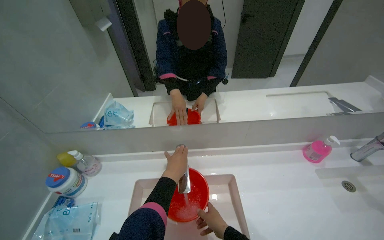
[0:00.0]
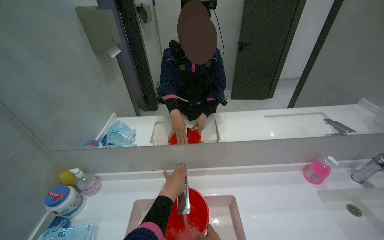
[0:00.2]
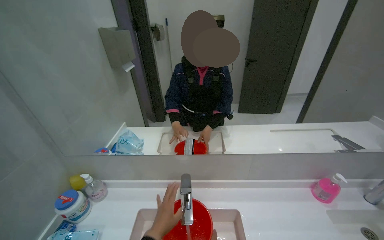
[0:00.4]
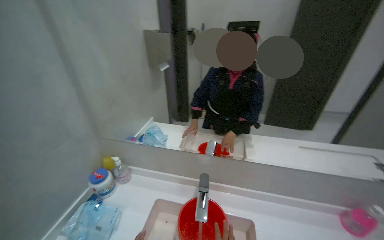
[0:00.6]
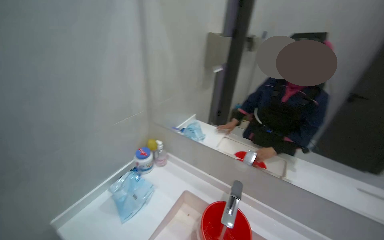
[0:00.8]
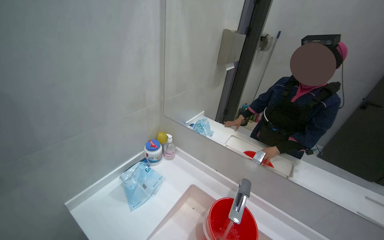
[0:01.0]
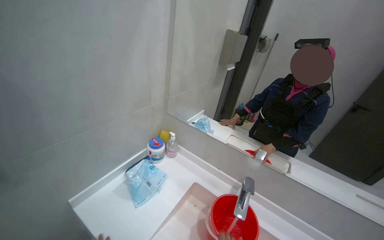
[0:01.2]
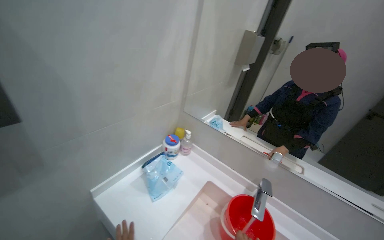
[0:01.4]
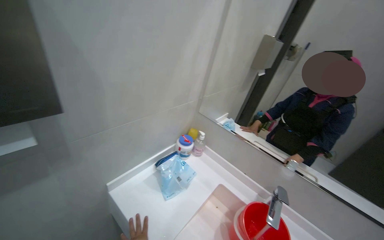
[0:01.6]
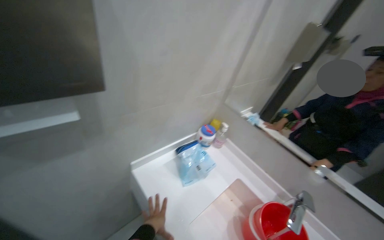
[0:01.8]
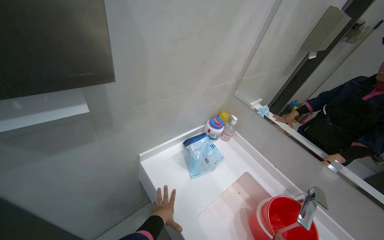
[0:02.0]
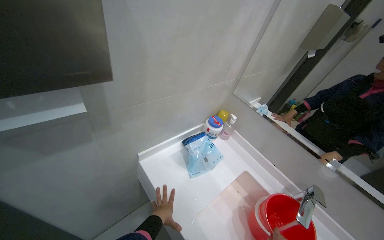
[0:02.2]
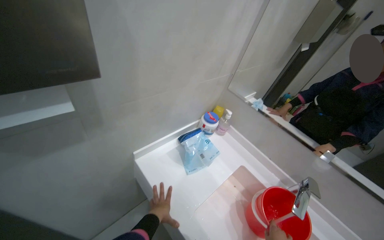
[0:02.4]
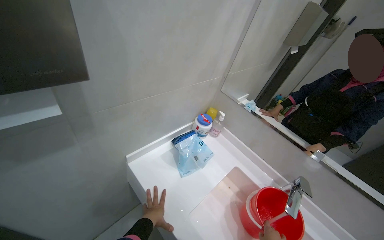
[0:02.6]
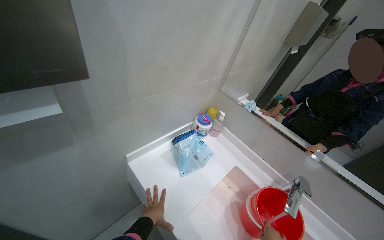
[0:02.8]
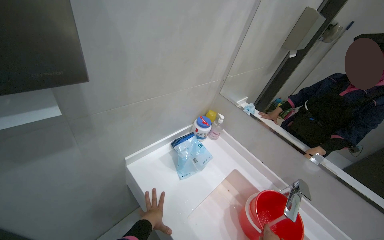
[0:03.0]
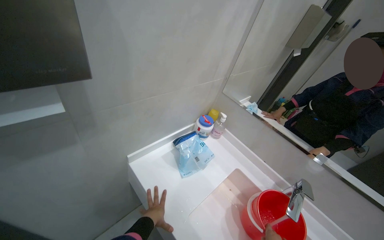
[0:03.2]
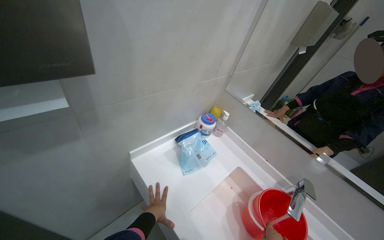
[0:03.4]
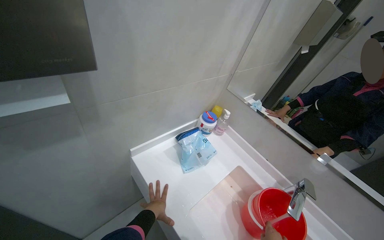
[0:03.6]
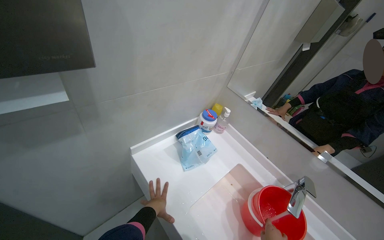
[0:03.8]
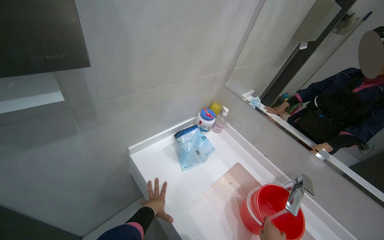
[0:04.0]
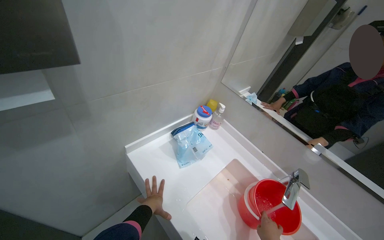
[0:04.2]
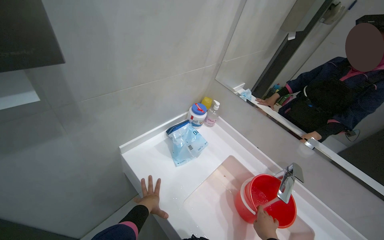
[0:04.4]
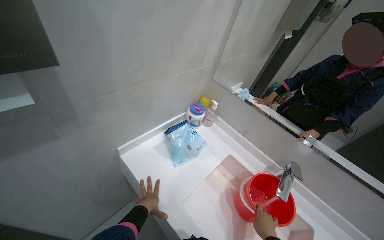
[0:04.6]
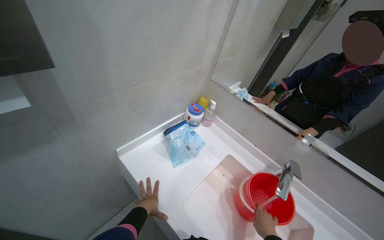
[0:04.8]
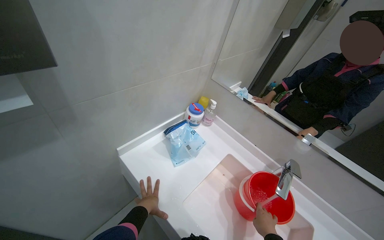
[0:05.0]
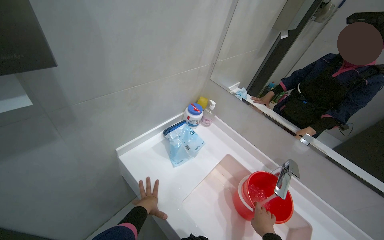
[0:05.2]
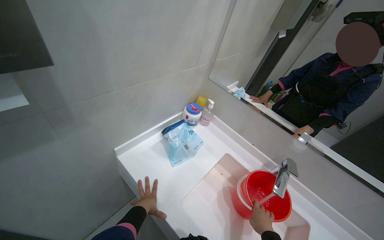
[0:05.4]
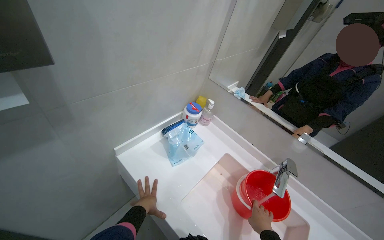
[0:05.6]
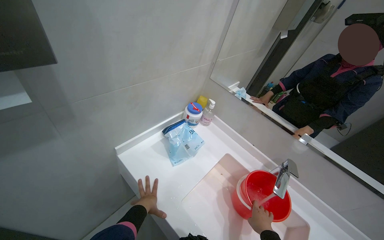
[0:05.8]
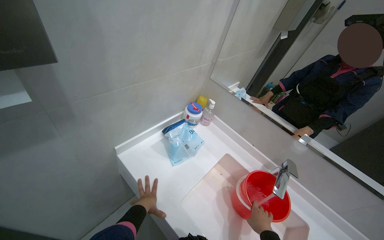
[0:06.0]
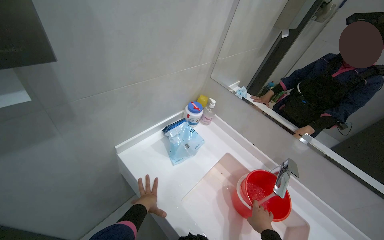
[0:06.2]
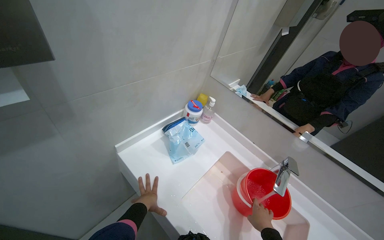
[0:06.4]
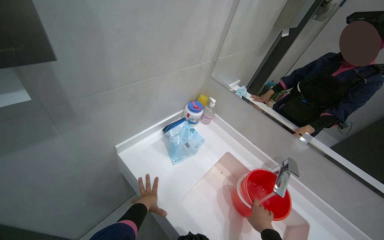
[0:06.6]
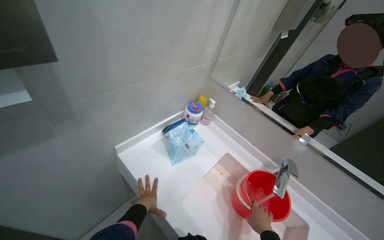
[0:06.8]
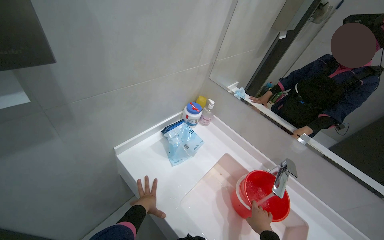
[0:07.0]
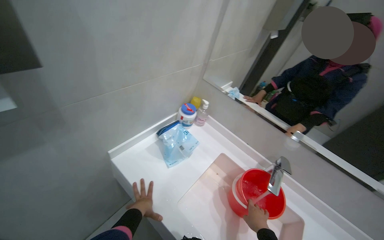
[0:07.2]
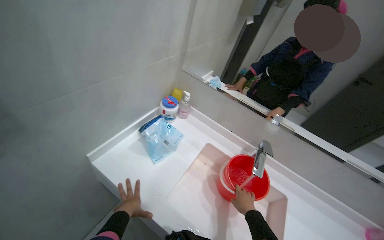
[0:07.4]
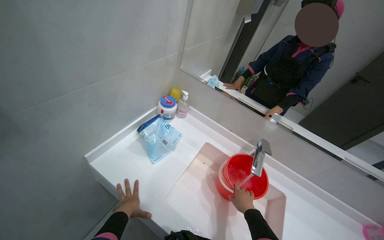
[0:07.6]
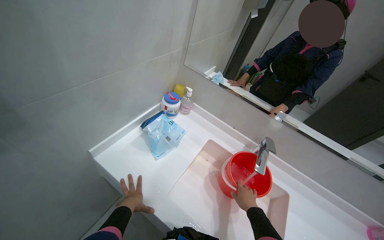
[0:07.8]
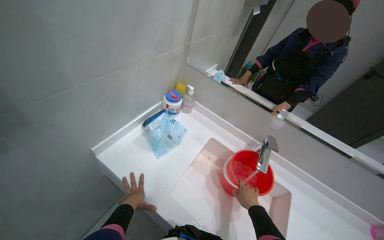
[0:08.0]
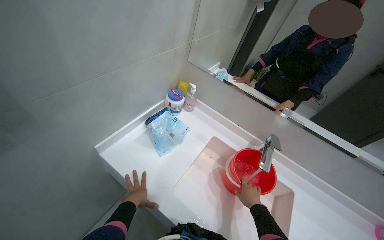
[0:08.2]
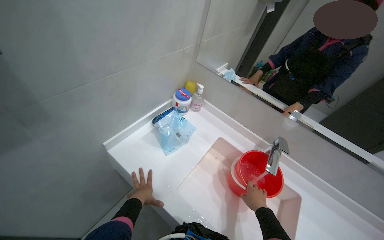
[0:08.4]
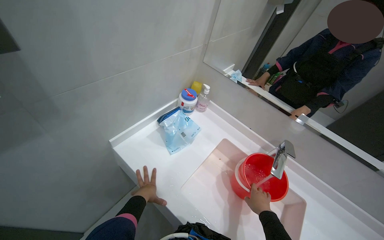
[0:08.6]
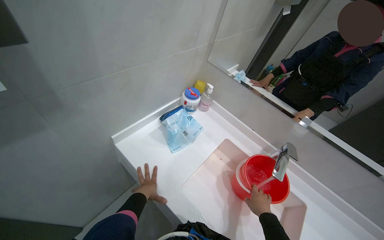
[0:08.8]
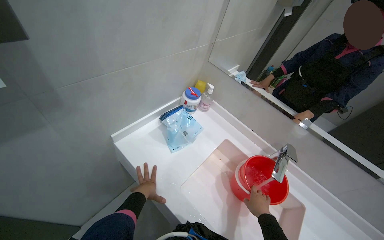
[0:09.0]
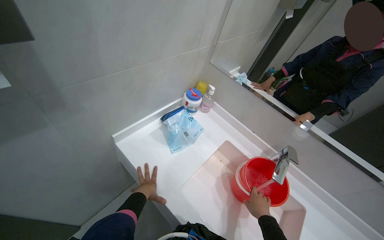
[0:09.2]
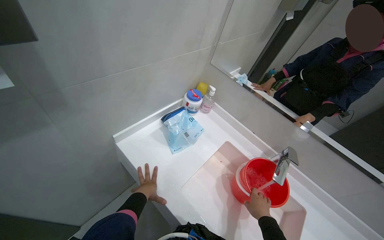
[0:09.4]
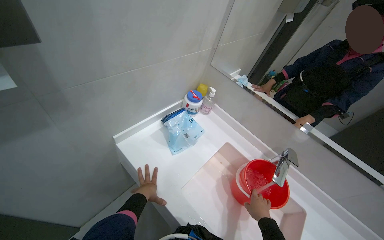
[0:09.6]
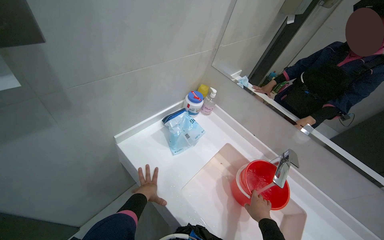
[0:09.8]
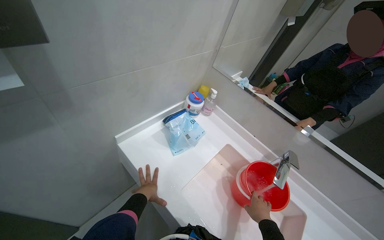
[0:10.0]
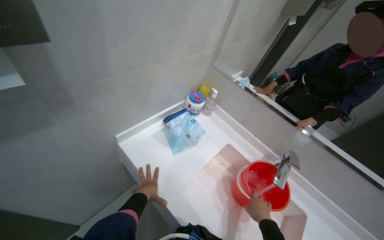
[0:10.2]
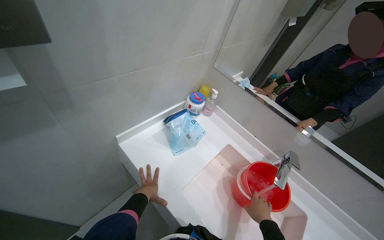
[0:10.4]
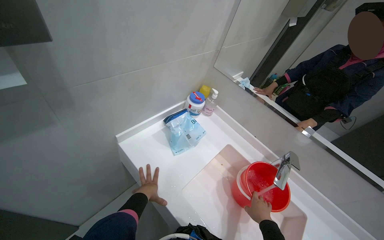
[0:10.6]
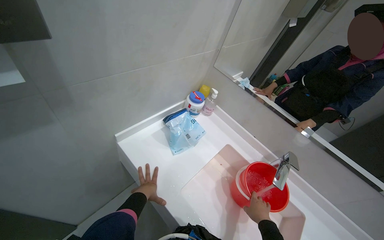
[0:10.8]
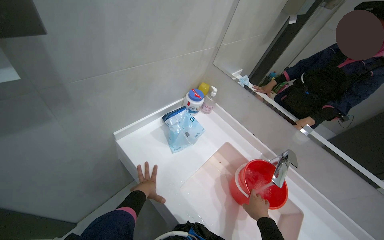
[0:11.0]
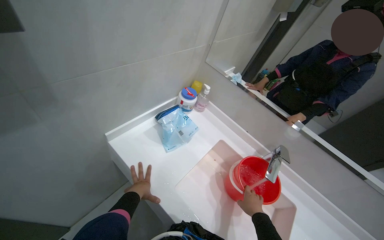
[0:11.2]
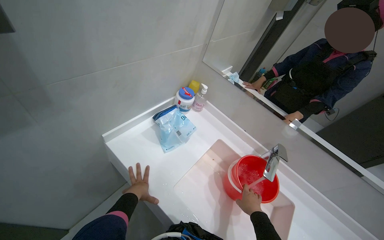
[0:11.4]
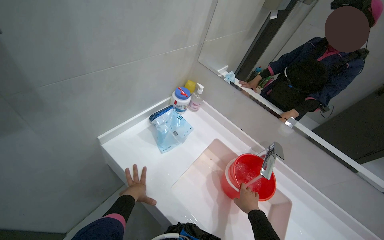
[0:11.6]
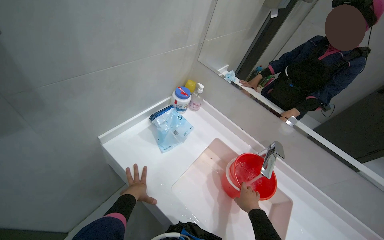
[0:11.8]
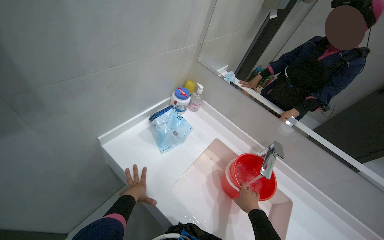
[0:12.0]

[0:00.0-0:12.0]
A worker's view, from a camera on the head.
Job: preparing cleaning supplies.
The whole recording: Filling bucket with water. The worker fills a red bucket with water from the sink faucet.
0:00.0 to 0:01.6: The head rotates about 40 degrees to the left. The wearer looks about 20 degrees further upward.
0:04.4 to 0:07.6: The hands work in one place, with small movements.
0:07.6 to 0:10.4: The hands stay in one place.
0:10.4 to 0:12.0: The hands are busy where they are.

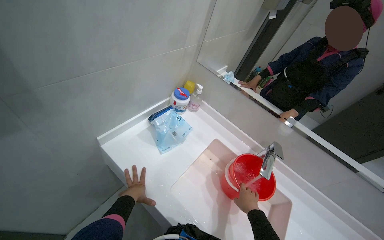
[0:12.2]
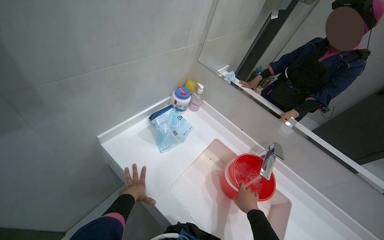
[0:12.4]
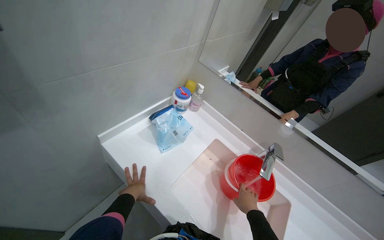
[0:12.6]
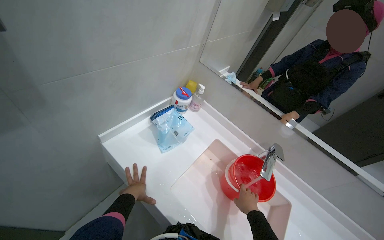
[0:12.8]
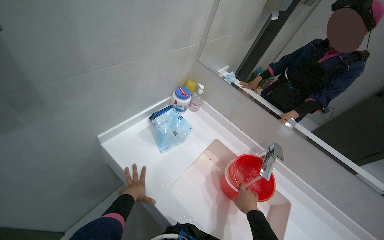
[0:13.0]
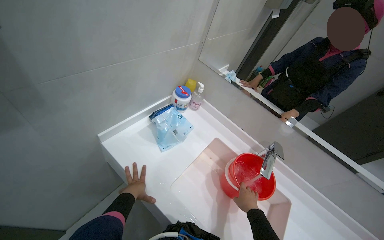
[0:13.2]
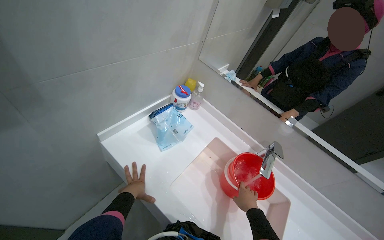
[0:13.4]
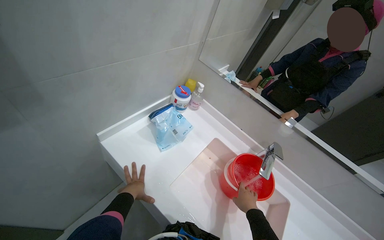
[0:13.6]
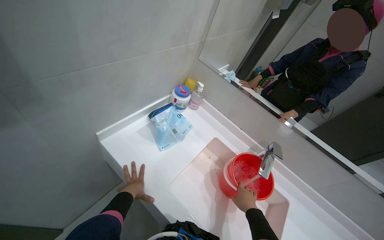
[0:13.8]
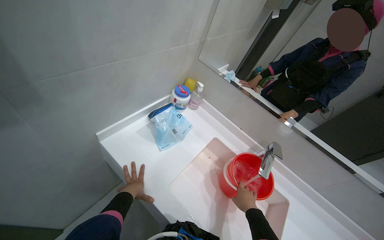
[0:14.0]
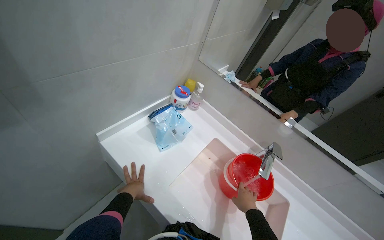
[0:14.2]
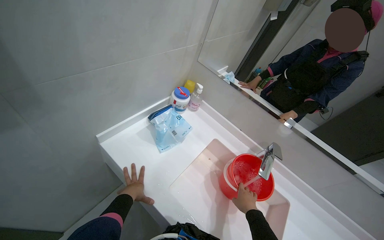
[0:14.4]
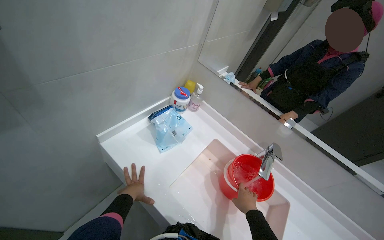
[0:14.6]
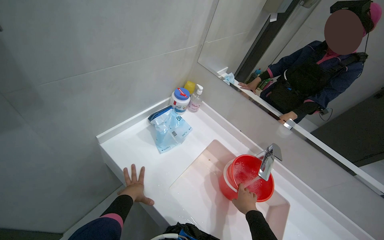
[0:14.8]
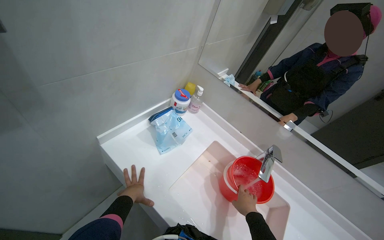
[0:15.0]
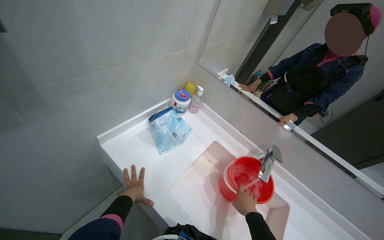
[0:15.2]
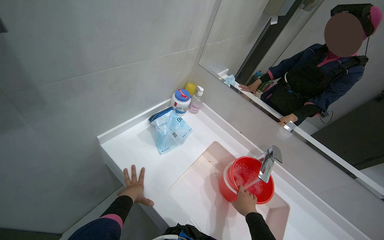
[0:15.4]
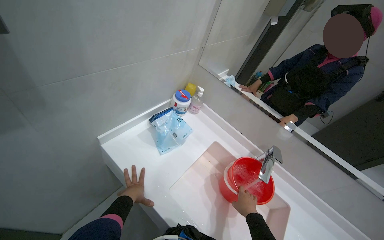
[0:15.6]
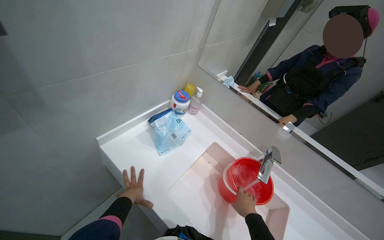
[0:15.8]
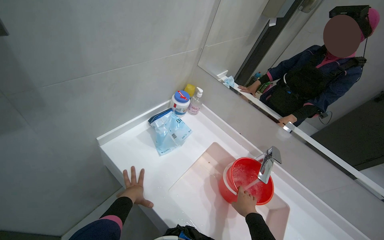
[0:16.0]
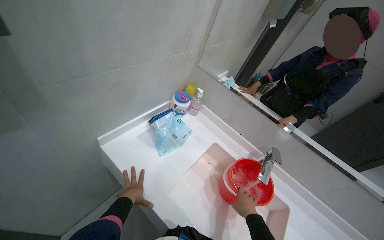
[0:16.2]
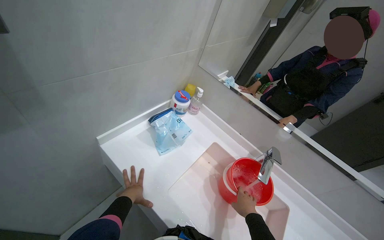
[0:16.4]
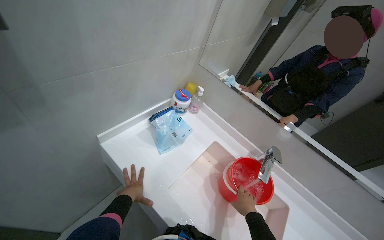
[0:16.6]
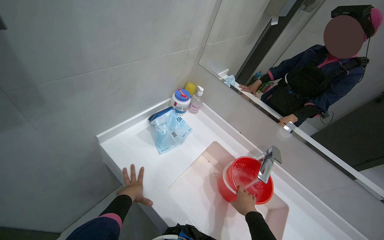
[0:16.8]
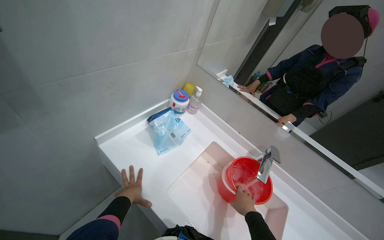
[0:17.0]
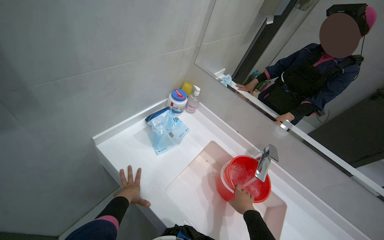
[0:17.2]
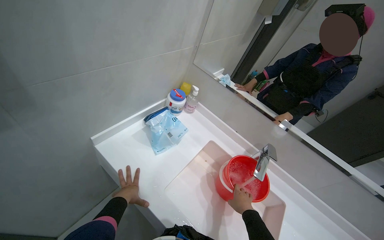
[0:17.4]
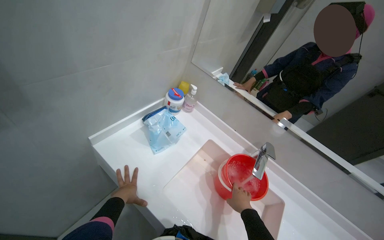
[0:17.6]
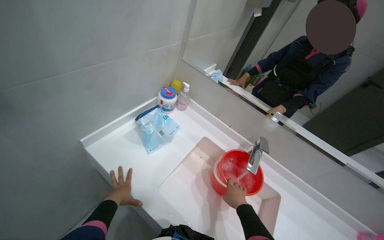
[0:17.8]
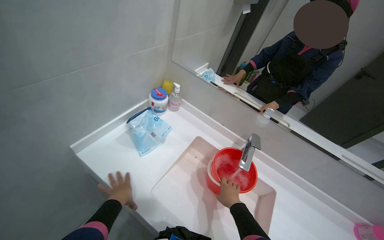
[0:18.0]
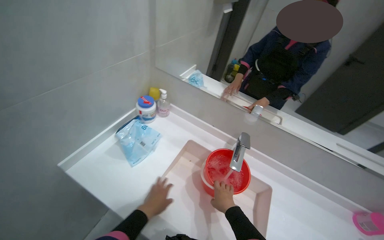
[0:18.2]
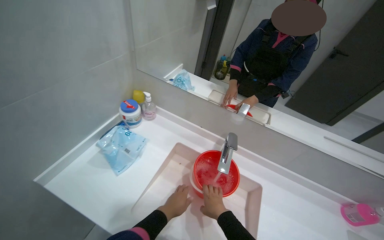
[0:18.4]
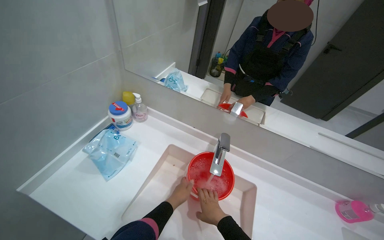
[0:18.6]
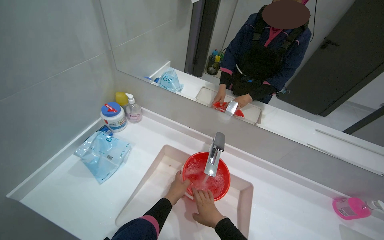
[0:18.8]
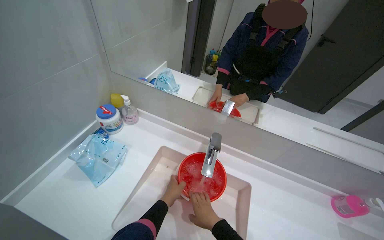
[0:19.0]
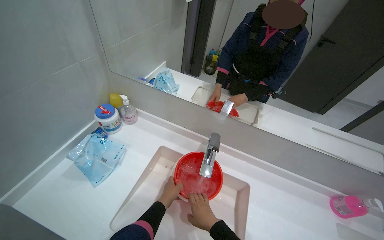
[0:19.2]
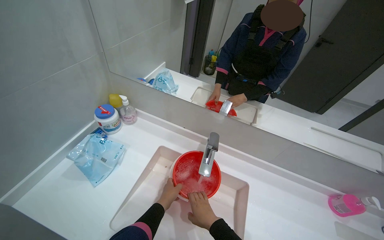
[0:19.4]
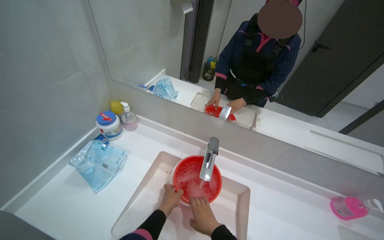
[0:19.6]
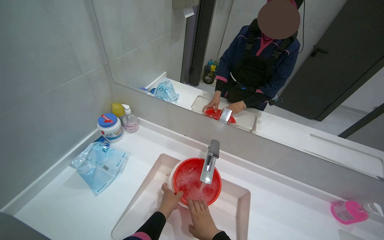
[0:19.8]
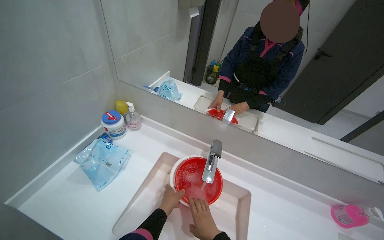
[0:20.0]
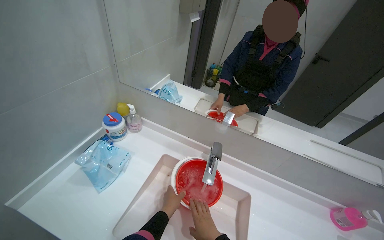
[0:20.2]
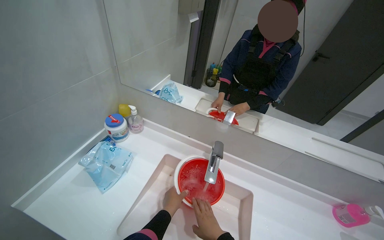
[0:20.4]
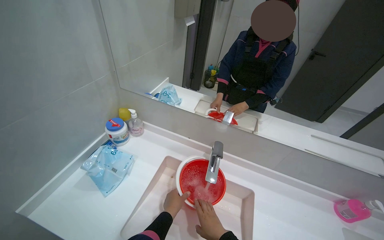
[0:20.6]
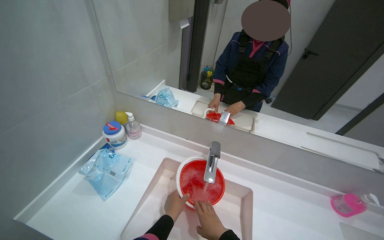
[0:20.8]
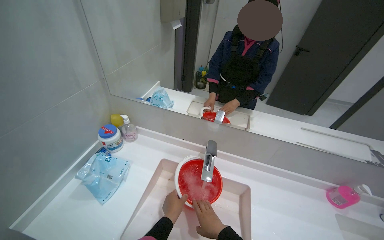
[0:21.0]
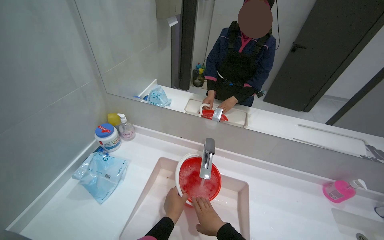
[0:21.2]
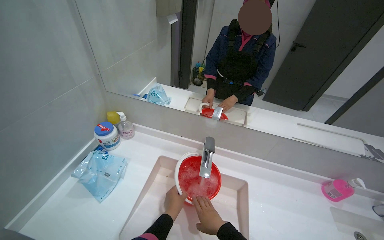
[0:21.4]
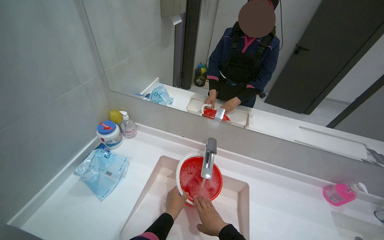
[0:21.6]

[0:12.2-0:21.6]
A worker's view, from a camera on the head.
Job: preparing cleaning supplies.
The whole recording: Filling bucket with water. The worker fills a red bucket with water from the sink faucet.
0:12.2 to 0:17.0: The hands stay in one place.
0:17.0 to 0:18.4: The left hand goes roughly 30 cm to the right.
0:18.4 to 0:21.6: The hands are busy where they are.
